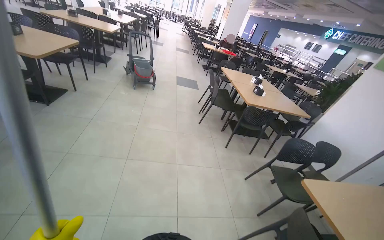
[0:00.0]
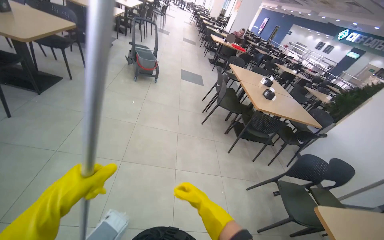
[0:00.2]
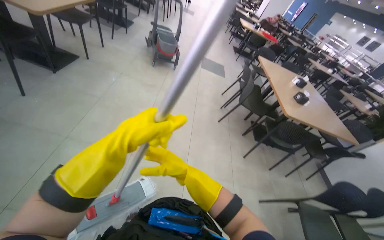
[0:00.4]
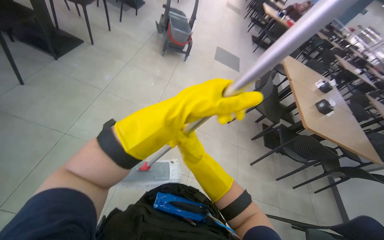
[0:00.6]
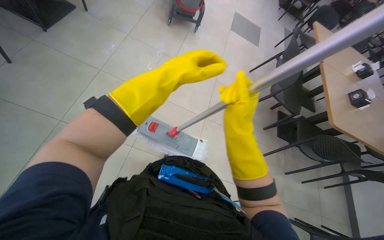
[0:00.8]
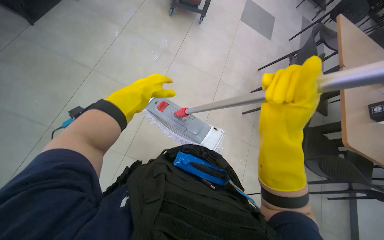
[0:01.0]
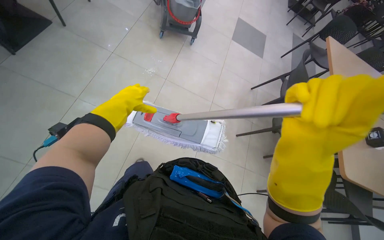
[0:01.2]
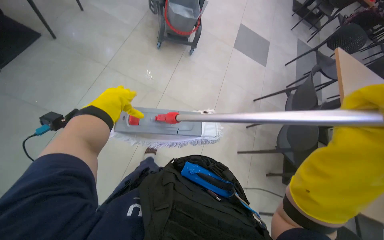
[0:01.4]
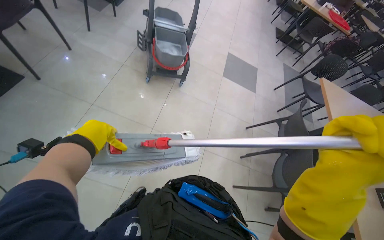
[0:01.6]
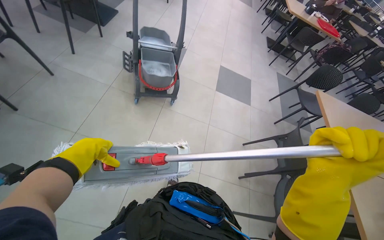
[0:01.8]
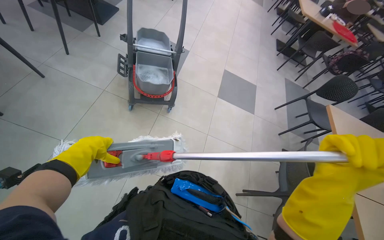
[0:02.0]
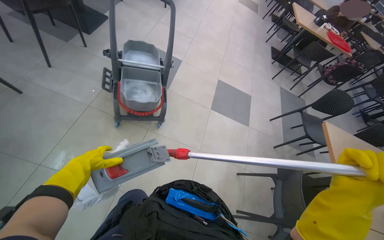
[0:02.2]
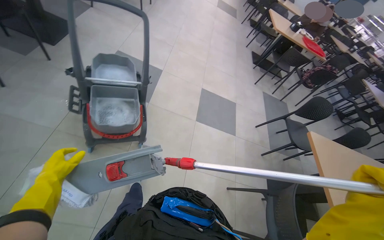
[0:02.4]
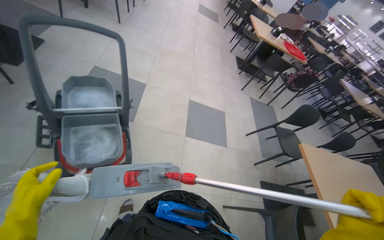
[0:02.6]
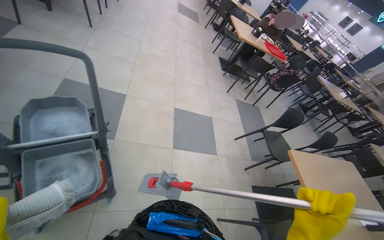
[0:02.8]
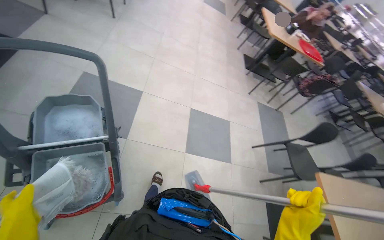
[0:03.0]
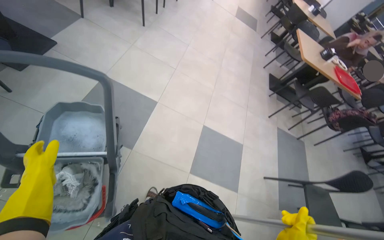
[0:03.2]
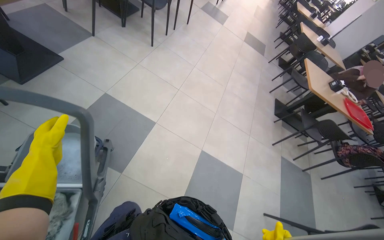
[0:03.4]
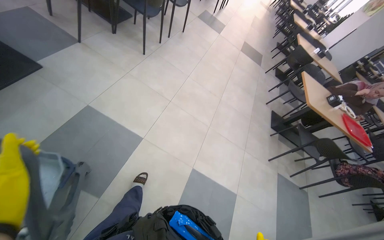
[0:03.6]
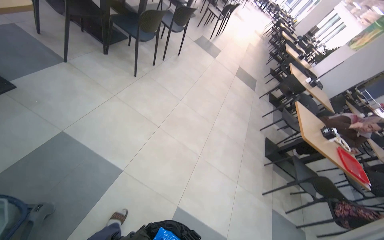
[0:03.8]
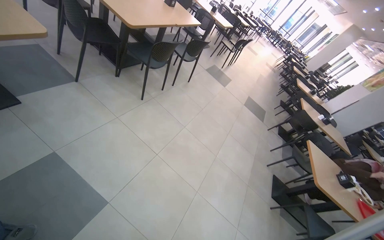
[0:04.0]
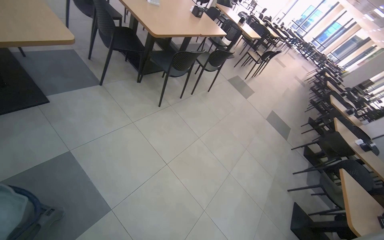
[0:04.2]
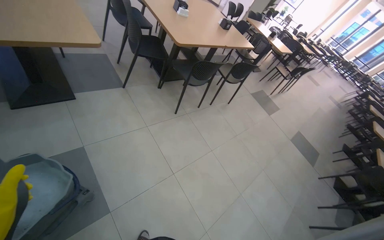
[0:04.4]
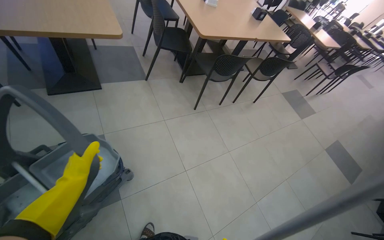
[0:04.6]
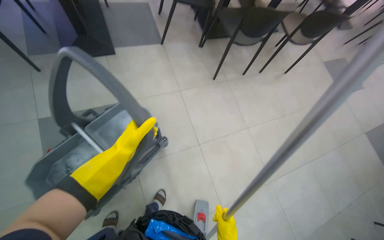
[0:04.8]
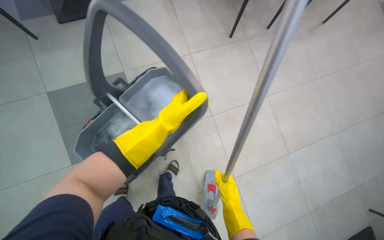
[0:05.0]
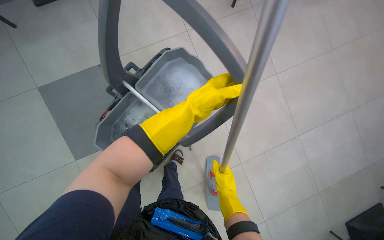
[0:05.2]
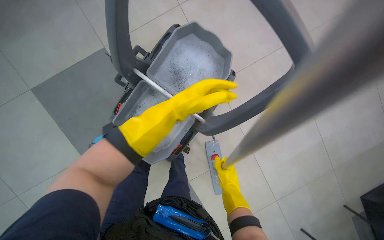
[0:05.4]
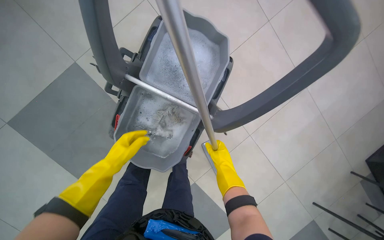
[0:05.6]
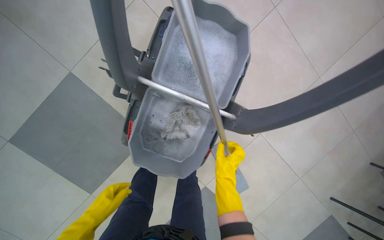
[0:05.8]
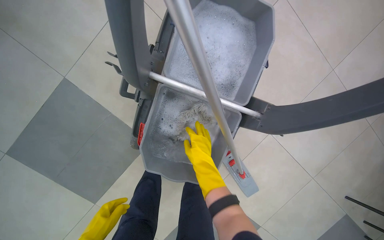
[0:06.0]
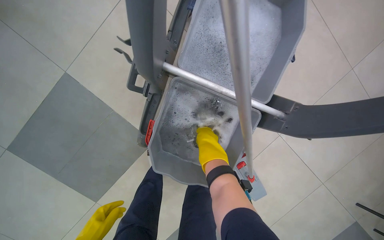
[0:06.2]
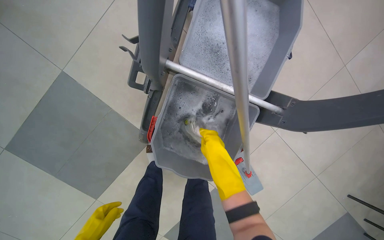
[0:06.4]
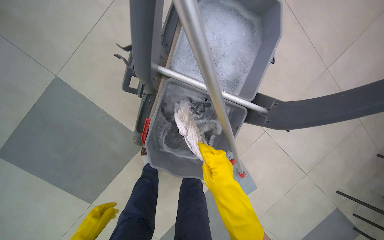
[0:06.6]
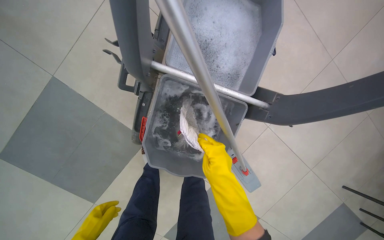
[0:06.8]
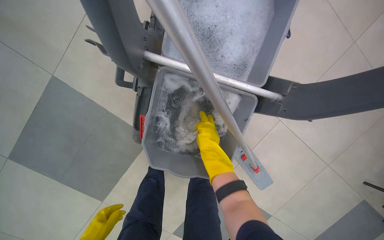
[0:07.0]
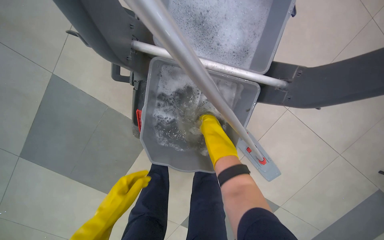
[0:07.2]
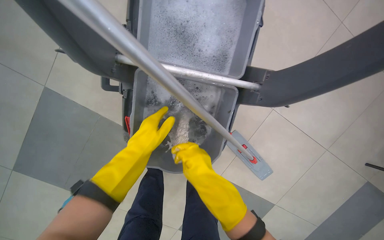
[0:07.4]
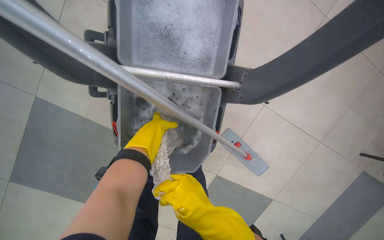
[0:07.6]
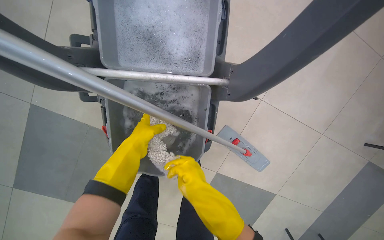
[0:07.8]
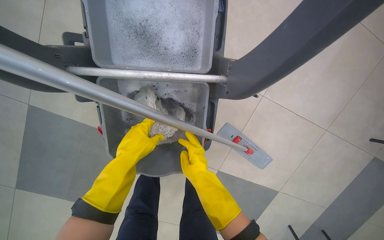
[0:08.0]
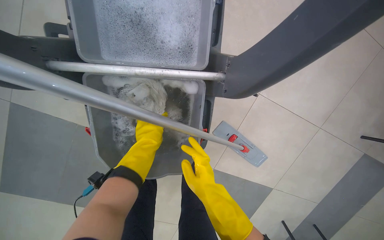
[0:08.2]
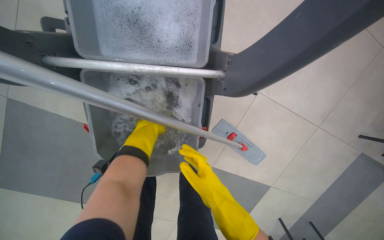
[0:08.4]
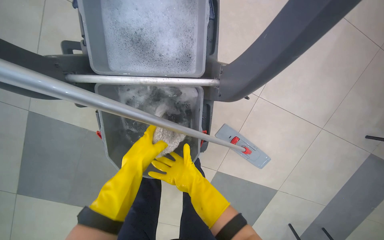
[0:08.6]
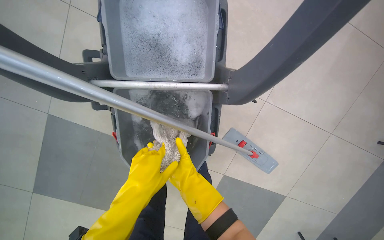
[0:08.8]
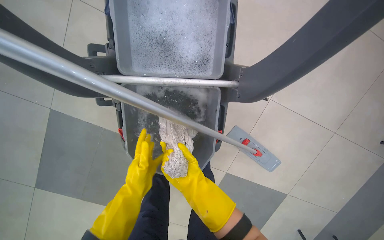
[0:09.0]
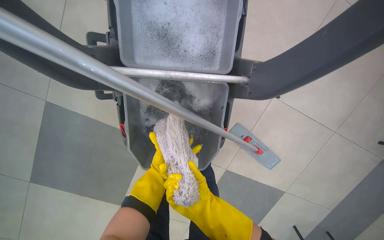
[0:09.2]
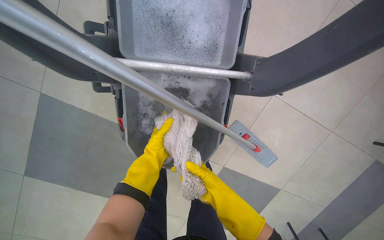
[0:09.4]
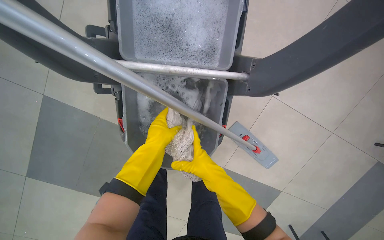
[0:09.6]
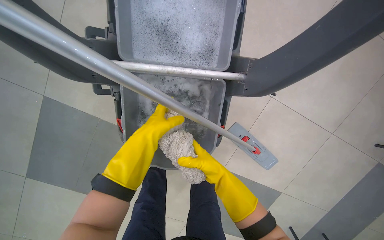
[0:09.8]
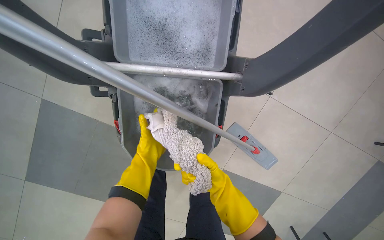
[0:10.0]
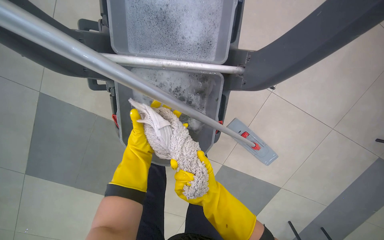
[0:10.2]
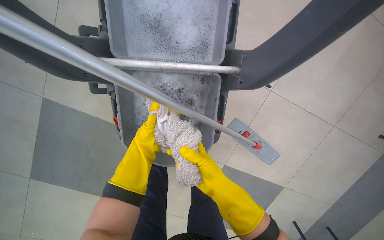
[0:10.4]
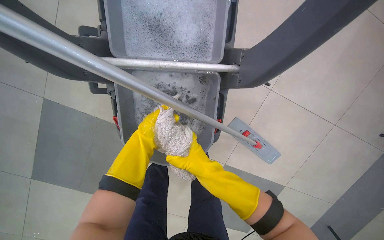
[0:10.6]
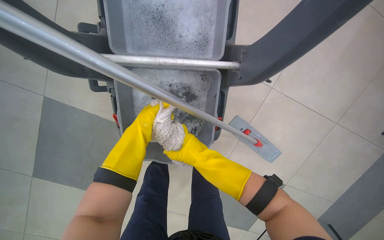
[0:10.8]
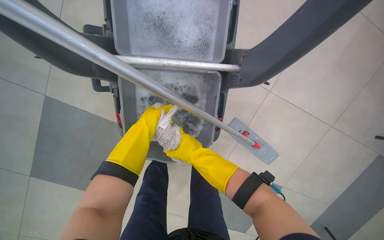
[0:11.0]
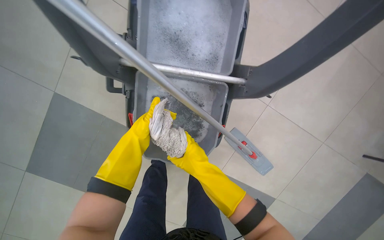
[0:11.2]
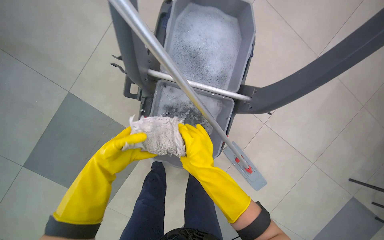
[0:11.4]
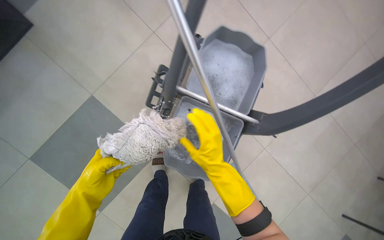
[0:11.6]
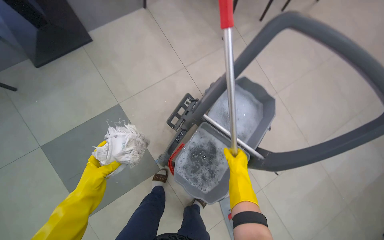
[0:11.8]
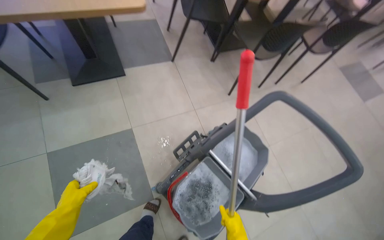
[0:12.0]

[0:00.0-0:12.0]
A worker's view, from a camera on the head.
Job: preparing cleaning supplies.
The whole recording: Managing cleaning equipment and items. The worker detaches and wrings the mop head using the cleaning cart.
0:01.6 to 0:03.0: The camera is carried about 60 cm.
0:03.0 to 0:04.4: The camera travels approximately 1 m. The wearer looks about 45 degrees further to the left. The wearer looks about 30 degrees further upward.
0:04.4 to 0:06.0: The camera is carried approximately 50 cm. The view swings some 25 degrees to the left. The view tips downward by some 45 degrees.
0:06.0 to 0:07.6: The right hand shifts some 20 cm down the picture and nearer to the camera.
0:07.6 to 0:09.0: The left hand goes nearer and farther, approximately 20 cm each way, reversing 2 times.
0:09.0 to 0:10.4: The right hand swings up and down the picture, approximately 10 cm each way, with 3 reversals; the left hand moves farther from the camera, some 10 cm.
0:10.4 to 0:12.0: The wearer moves roughly 50 cm. The view tilts approximately 40 degrees upward. The scene rotates clockwise by some 40 degrees.

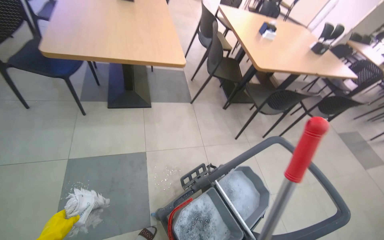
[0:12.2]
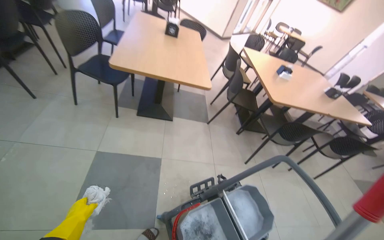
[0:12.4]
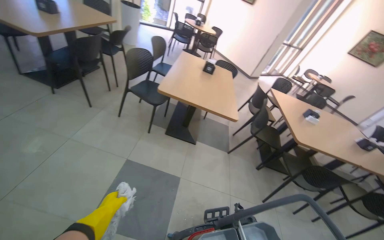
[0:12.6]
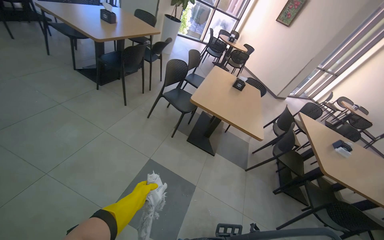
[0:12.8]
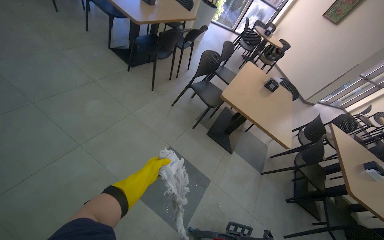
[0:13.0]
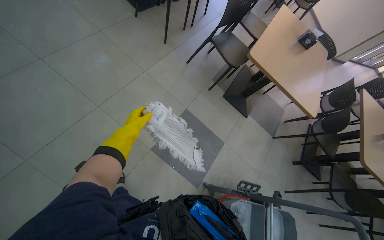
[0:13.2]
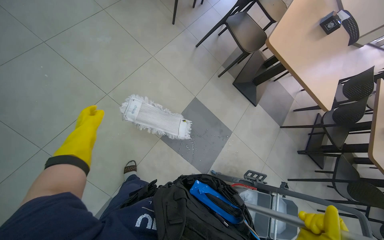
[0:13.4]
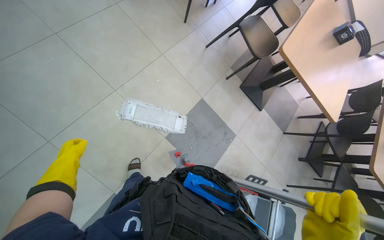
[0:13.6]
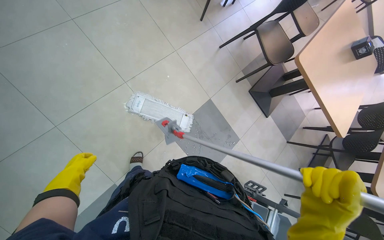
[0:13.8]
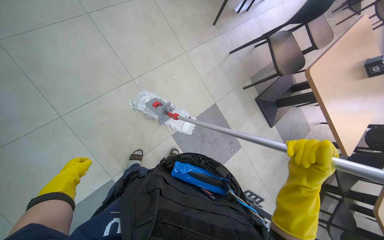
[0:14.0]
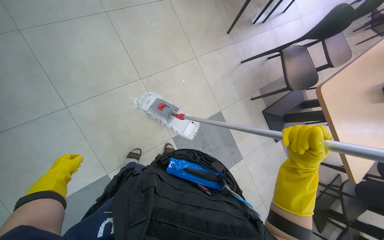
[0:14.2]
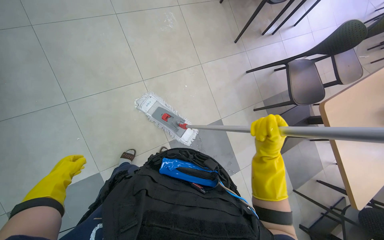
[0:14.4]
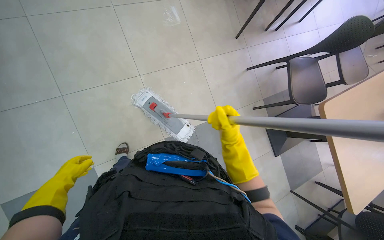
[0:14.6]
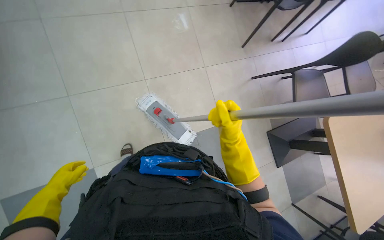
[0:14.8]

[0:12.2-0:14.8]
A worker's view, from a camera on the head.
Job: preparing cleaning supplies.
The whole recording: Managing cleaning equipment and items. The worker detaches and wrings the mop head using the cleaning cart.
0:12.2 to 0:13.4: The wearer moves about 70 cm. The head turns to the left by approximately 45 degrees.
0:13.4 to 0:14.8: The scene rotates clockwise by some 30 degrees. The left hand is displaced down the picture by roughly 30 cm.

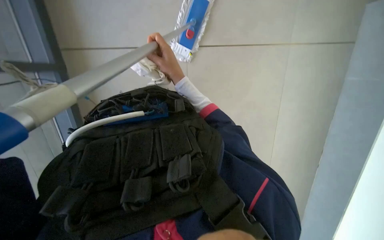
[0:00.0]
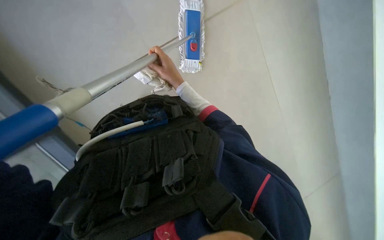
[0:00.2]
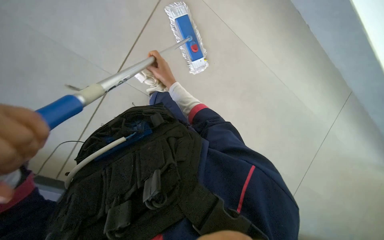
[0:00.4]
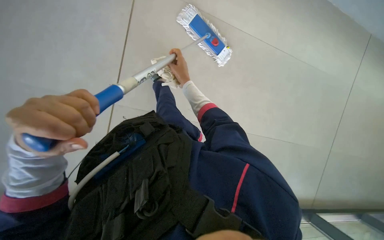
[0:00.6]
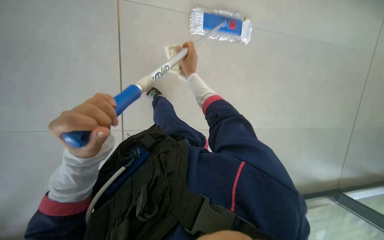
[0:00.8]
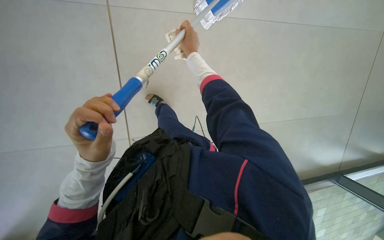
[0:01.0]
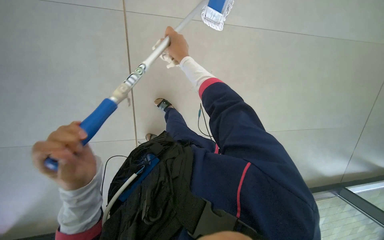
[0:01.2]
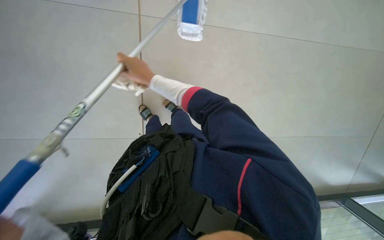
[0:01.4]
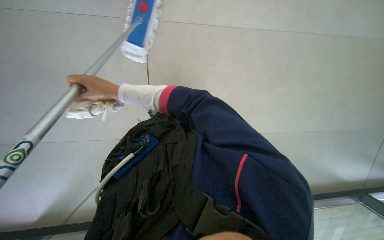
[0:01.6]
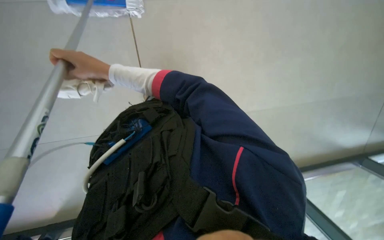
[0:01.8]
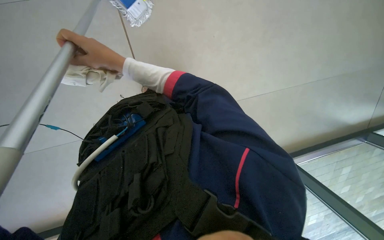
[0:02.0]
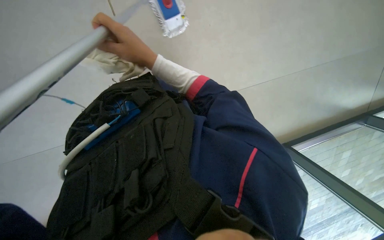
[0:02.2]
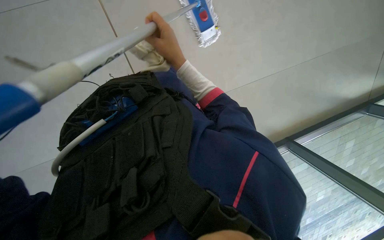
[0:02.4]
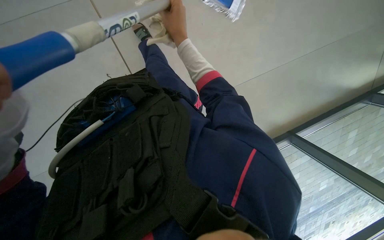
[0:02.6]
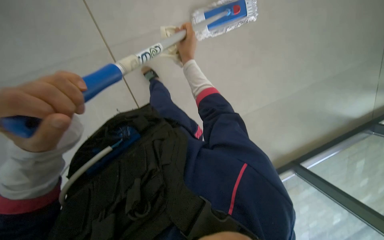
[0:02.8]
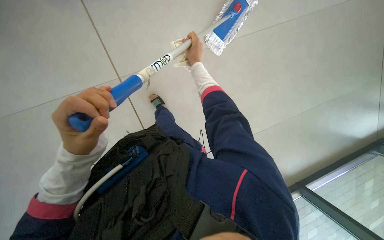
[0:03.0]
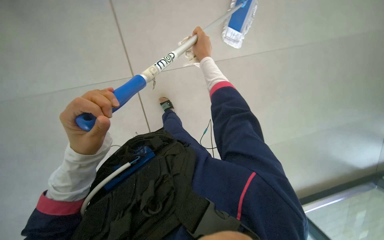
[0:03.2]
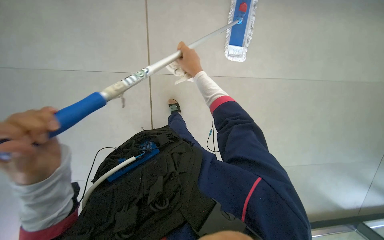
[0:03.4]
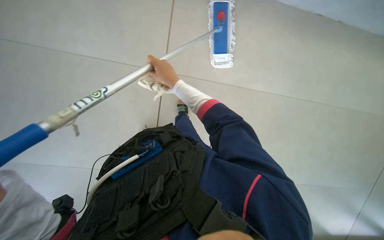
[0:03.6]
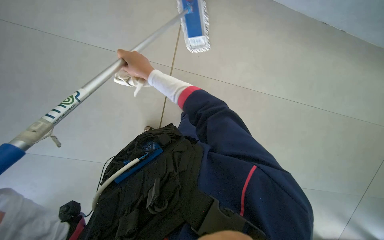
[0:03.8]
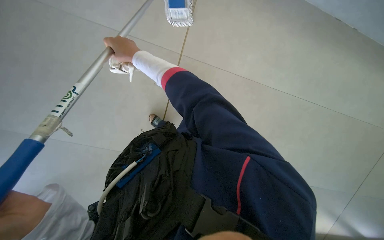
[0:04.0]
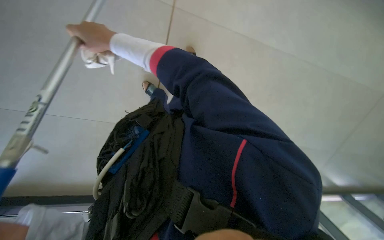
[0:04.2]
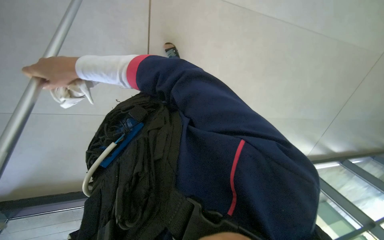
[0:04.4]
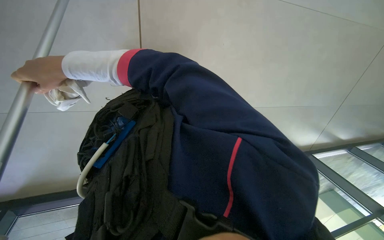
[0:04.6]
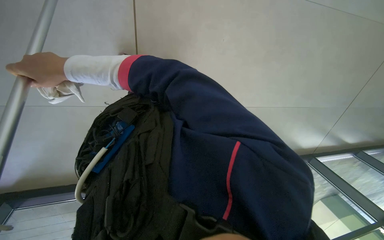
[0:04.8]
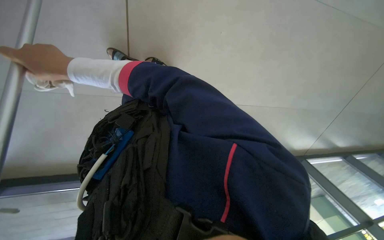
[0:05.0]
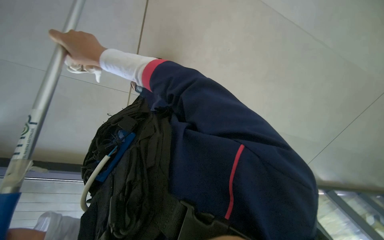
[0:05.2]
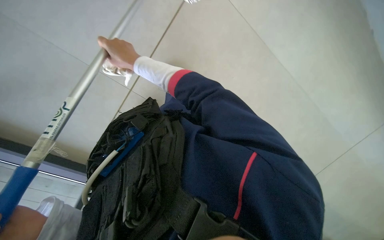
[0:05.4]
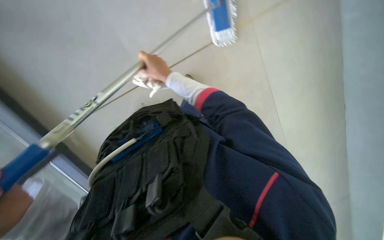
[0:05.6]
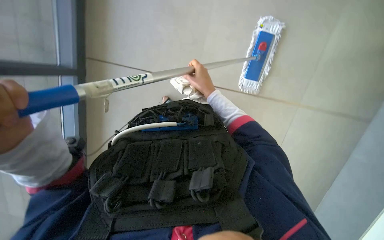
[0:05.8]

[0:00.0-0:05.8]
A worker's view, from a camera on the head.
Job: mopping floor.
The whole recording: Mopping tiled floor. The worker mops the tiled floor with a flat mop.
0:00.0 to 0:01.4: Everything in view rotates approximately 35 degrees counterclockwise.
0:01.4 to 0:02.8: The right hand moves to the right, approximately 15 cm.
0:02.8 to 0:04.4: The camera pitches upward, by roughly 15 degrees. Everything in view rotates roughly 35 degrees counterclockwise. The right hand goes some 15 cm to the left.
0:04.4 to 0:05.8: The camera pitches upward, by approximately 15 degrees. The right hand shifts some 30 cm to the right.
